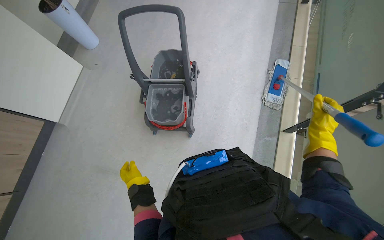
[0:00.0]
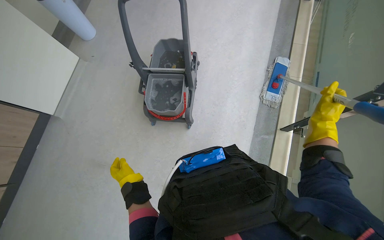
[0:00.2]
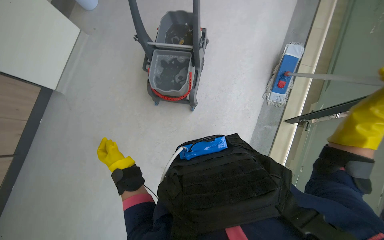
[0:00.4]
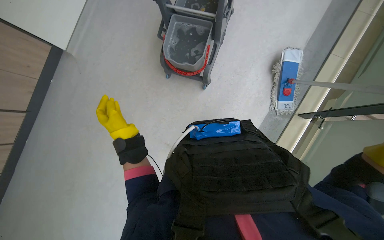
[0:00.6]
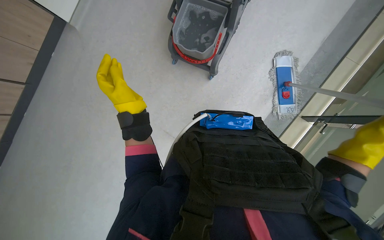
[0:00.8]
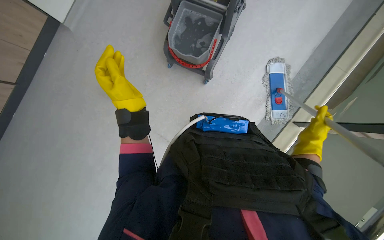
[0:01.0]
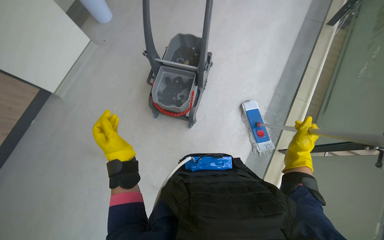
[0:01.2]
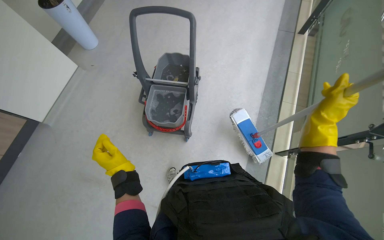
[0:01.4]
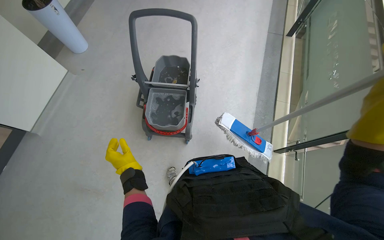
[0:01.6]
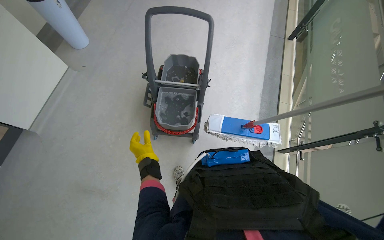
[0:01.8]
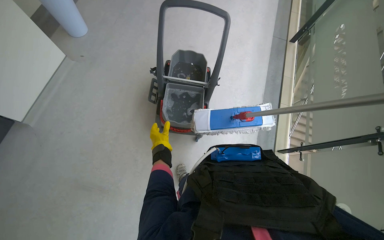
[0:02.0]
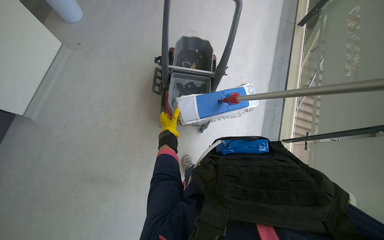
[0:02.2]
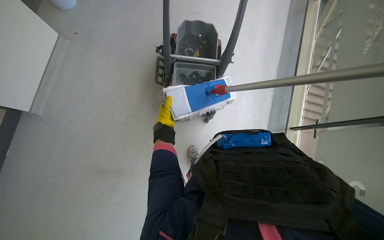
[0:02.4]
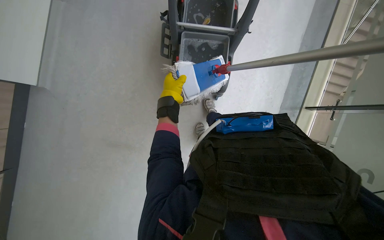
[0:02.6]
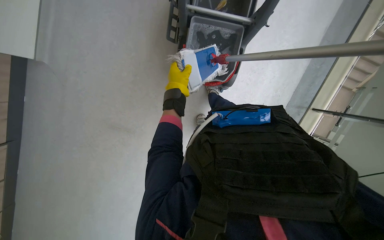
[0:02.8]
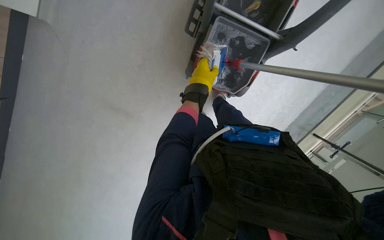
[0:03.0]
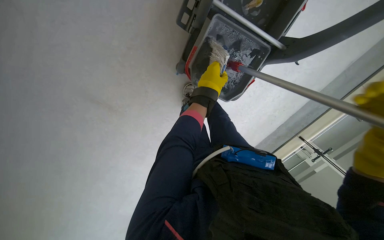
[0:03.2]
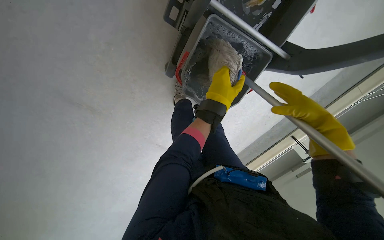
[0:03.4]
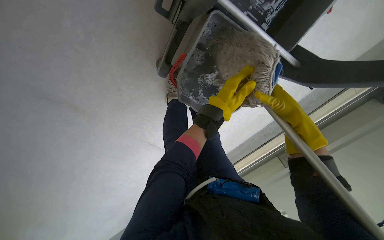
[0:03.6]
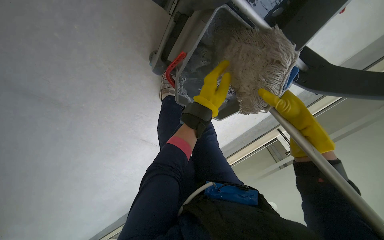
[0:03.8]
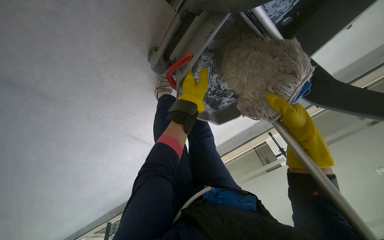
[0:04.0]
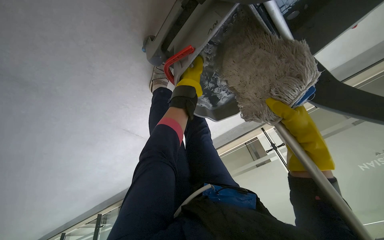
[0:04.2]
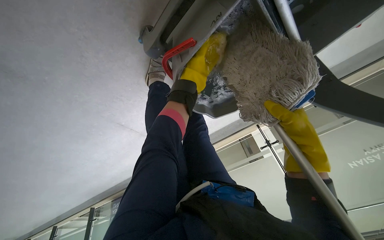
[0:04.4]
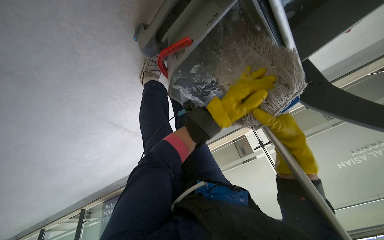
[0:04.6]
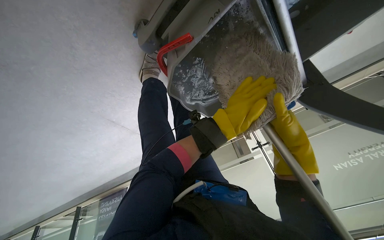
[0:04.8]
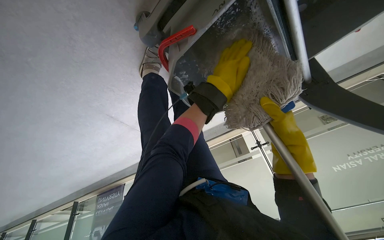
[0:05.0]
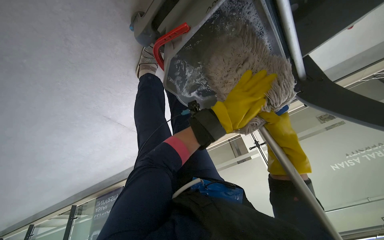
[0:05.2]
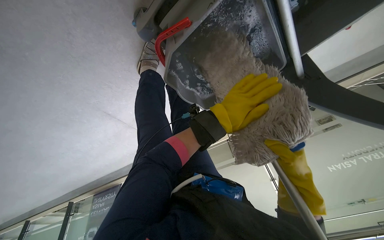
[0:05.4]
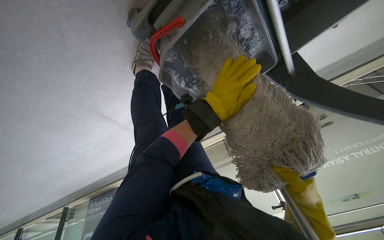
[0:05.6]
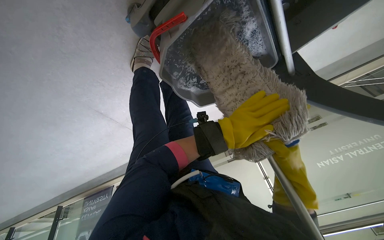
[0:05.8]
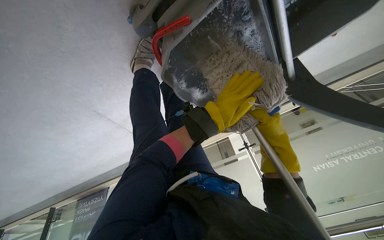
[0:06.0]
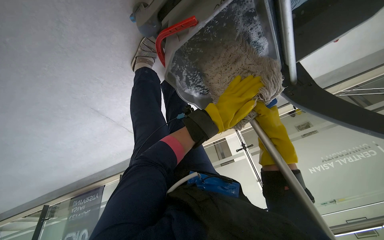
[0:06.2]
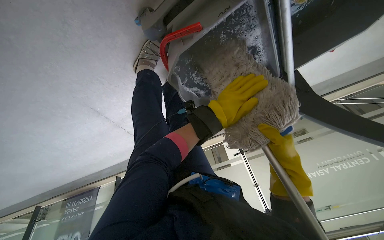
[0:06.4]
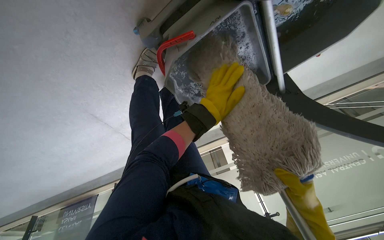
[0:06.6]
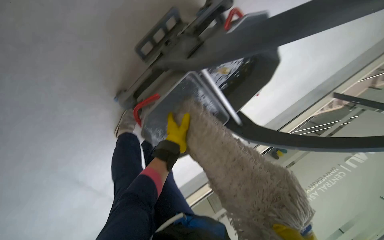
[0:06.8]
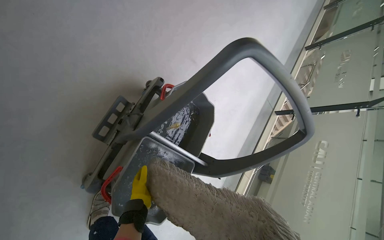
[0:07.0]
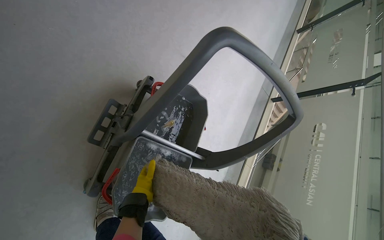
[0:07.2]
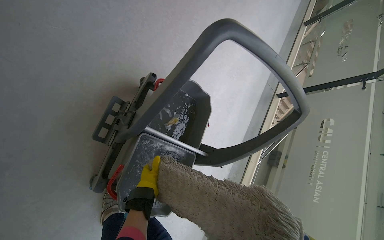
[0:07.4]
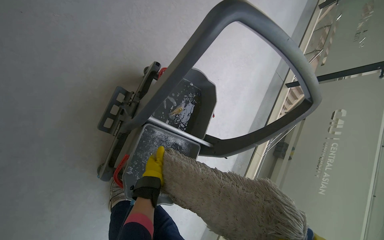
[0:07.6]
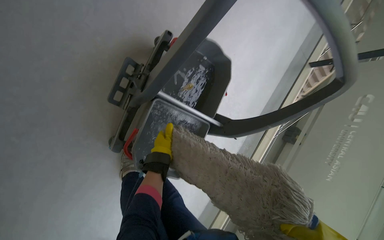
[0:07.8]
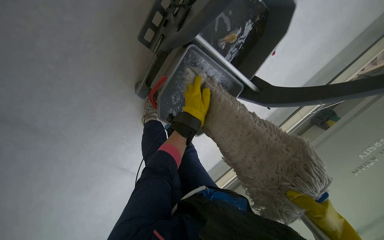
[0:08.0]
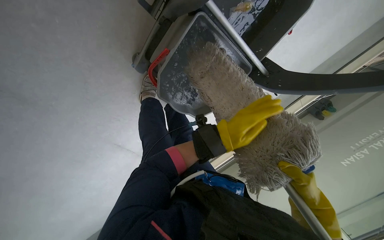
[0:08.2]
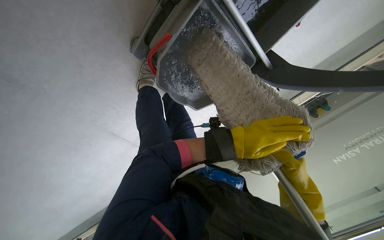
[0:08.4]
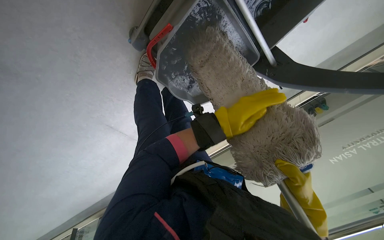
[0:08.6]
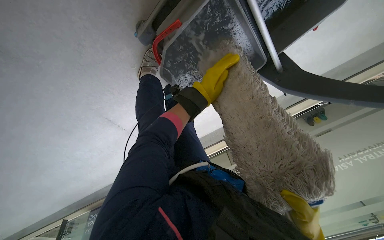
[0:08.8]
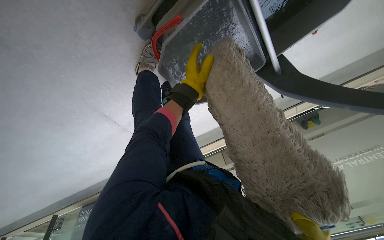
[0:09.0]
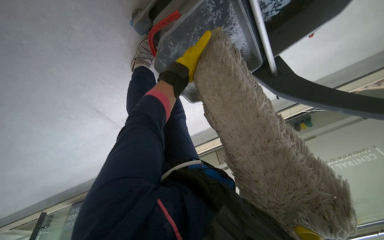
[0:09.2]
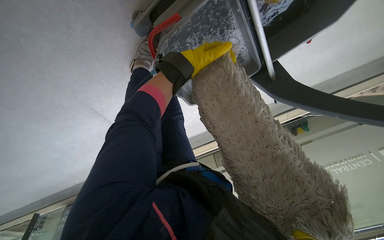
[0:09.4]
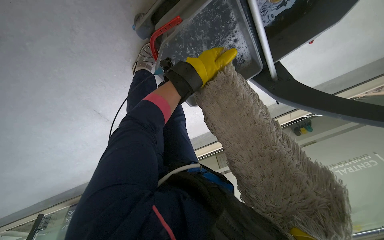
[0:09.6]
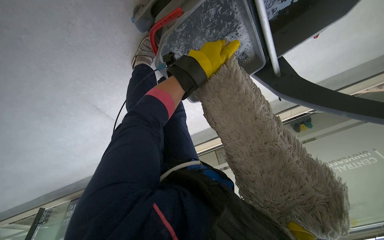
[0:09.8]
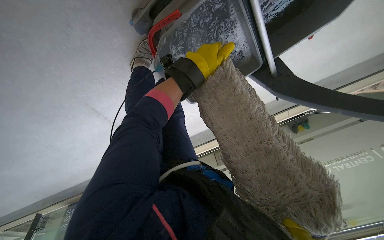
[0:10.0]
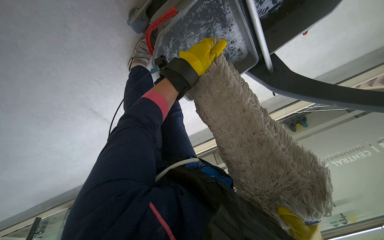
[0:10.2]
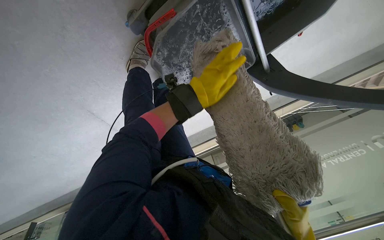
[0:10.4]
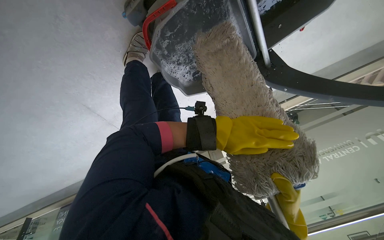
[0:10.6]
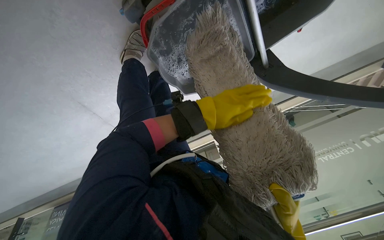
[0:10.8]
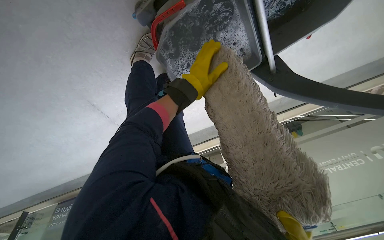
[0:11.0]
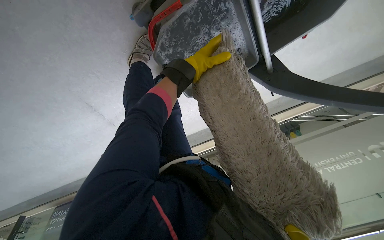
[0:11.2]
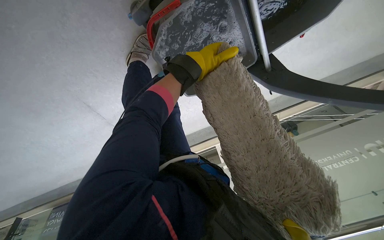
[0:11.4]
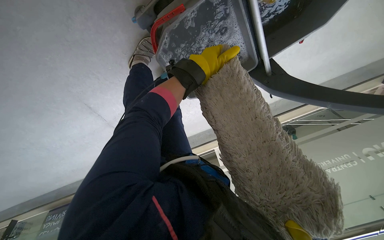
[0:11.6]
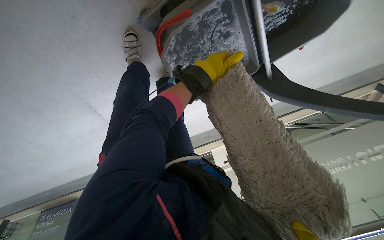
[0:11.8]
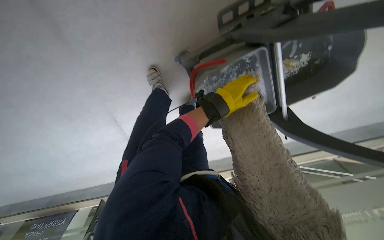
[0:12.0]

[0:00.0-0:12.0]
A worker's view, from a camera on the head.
Job: mopping floor.
The whole recording: Mopping hallway floor. The worker mops the hallway floor, periodically wringing the mop in the bucket.
0:01.6 to 0:03.0: The wearer looks roughly 25 degrees further downward. The left hand travels up the picture by about 10 cm.
0:03.0 to 0:04.4: The camera travels roughly 50 cm. The camera sweeps to the right, by about 20 degrees. The view tilts approximately 20 degrees downward.
0:04.4 to 0:06.0: The right hand moves farther from the camera, approximately 10 cm, and goes down the picture and returns, roughly 20 cm each way. Meanwhile the left hand swings up and down the picture, some 20 cm each way, with 2 reversals.
0:06.0 to 0:07.6: The wearer looks some 35 degrees further to the right. The camera pitches upward, by roughly 35 degrees.
0:07.6 to 0:09.0: The view tips downward by approximately 40 degrees. The scene rotates clockwise by approximately 25 degrees.
0:09.0 to 0:10.4: The left hand travels nearer to the camera and back again, about 15 cm each way.
0:10.4 to 0:12.0: The left hand moves up and down the picture over about 20 cm, changing direction 2 times.

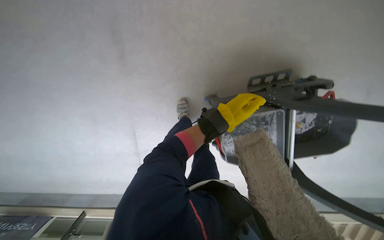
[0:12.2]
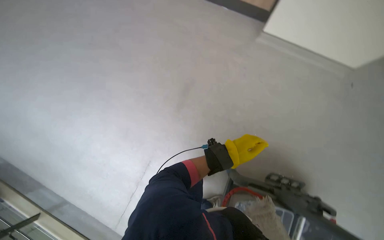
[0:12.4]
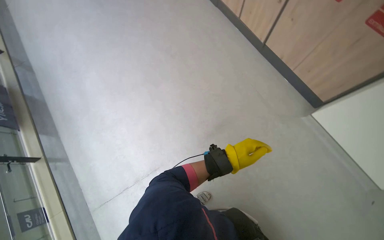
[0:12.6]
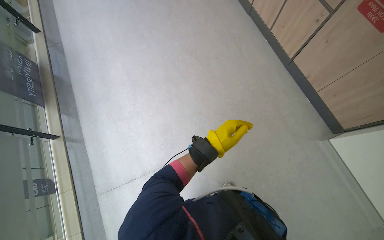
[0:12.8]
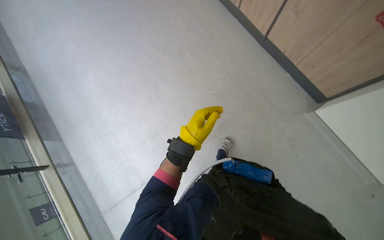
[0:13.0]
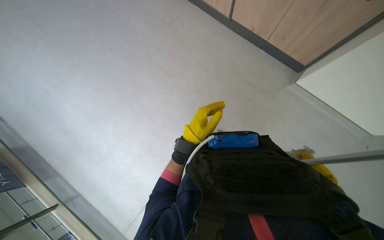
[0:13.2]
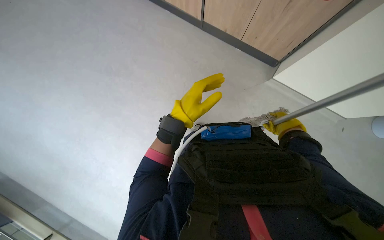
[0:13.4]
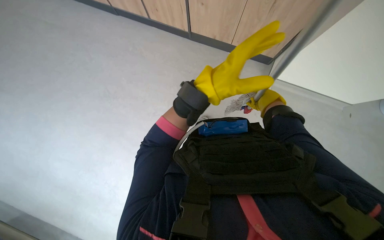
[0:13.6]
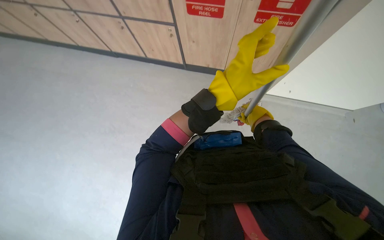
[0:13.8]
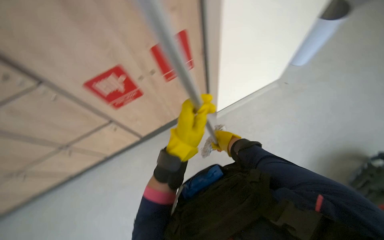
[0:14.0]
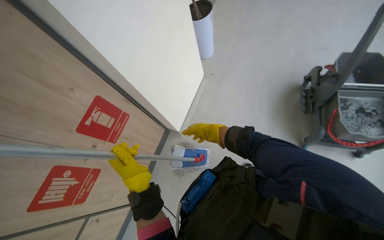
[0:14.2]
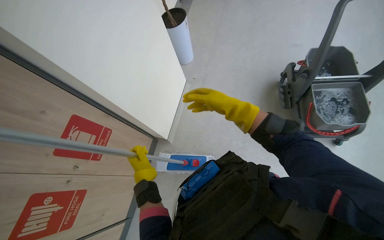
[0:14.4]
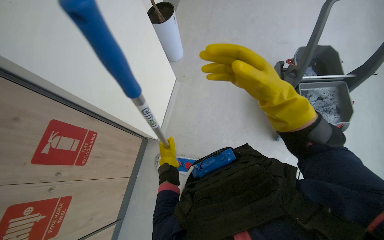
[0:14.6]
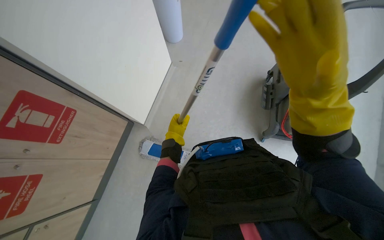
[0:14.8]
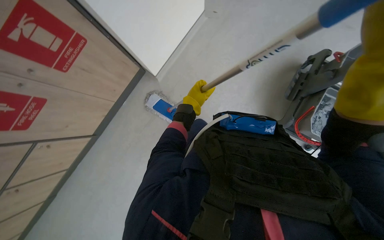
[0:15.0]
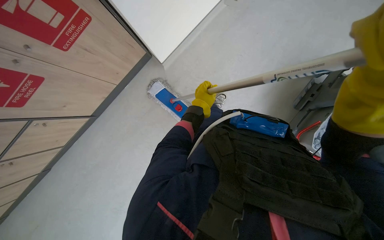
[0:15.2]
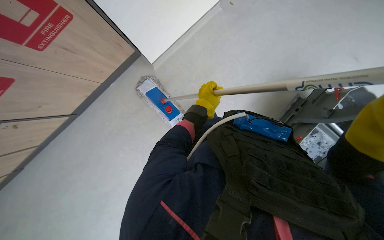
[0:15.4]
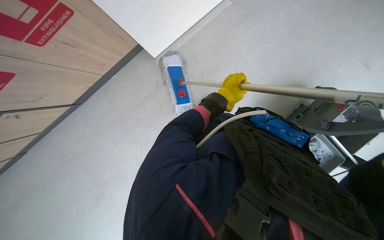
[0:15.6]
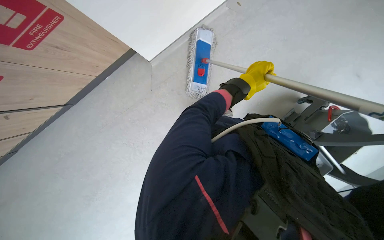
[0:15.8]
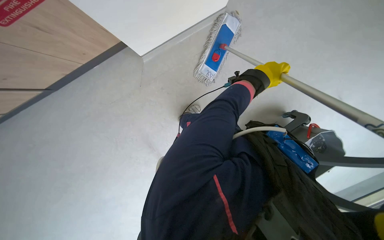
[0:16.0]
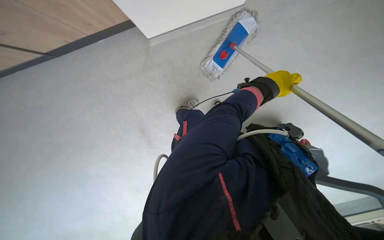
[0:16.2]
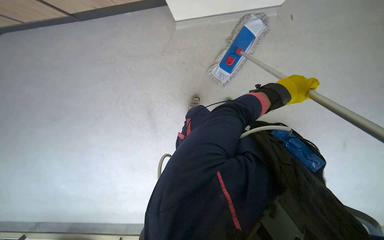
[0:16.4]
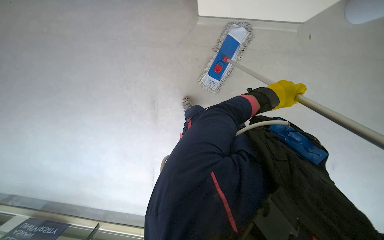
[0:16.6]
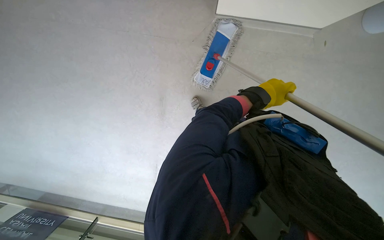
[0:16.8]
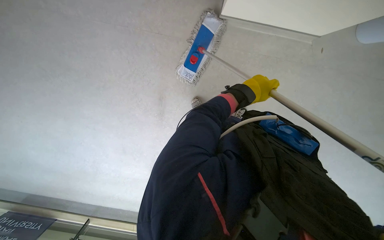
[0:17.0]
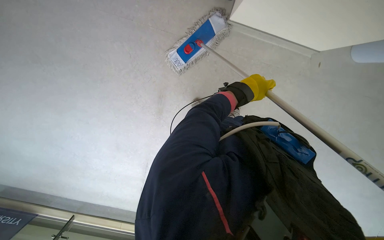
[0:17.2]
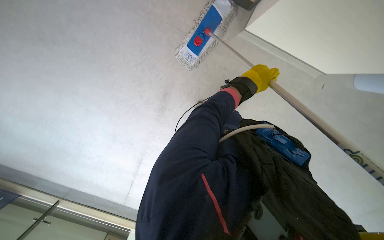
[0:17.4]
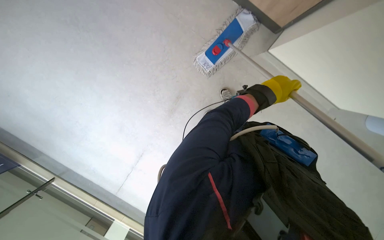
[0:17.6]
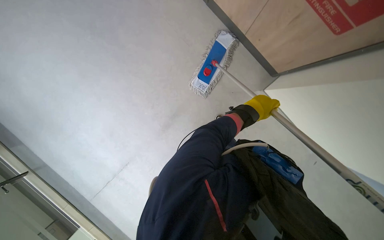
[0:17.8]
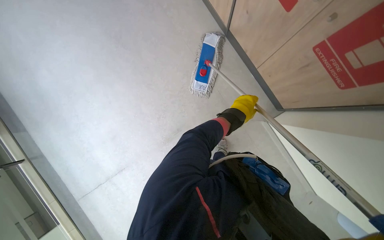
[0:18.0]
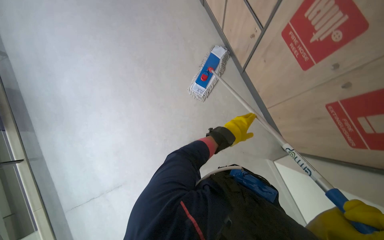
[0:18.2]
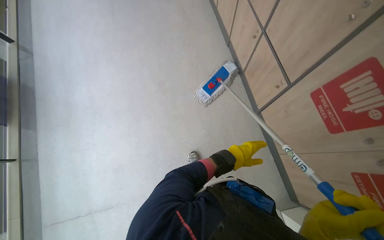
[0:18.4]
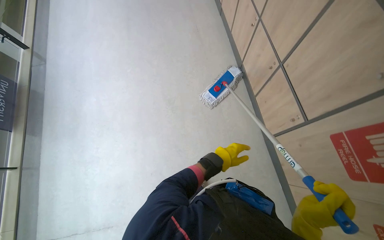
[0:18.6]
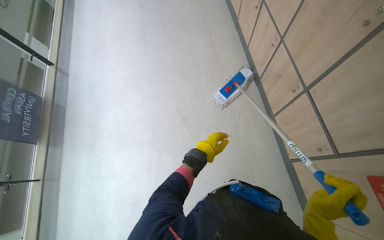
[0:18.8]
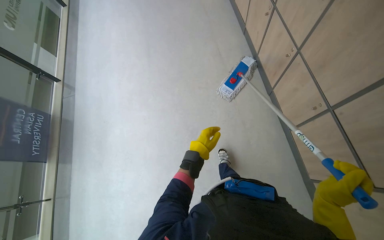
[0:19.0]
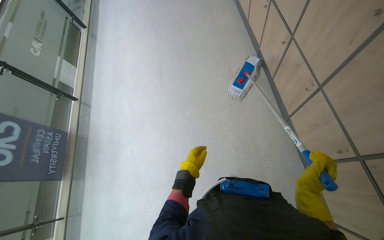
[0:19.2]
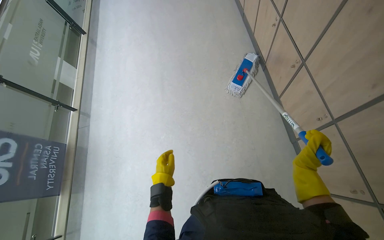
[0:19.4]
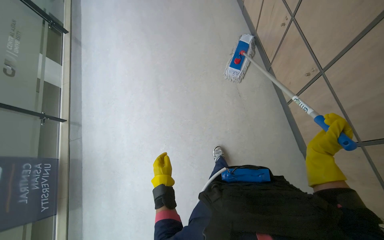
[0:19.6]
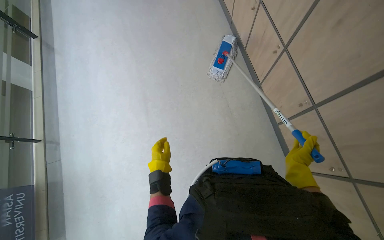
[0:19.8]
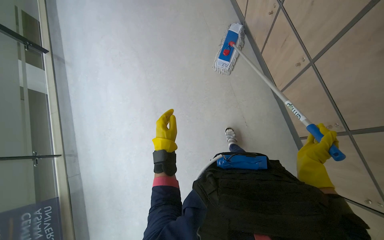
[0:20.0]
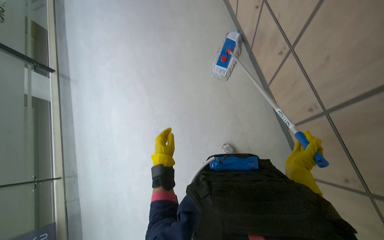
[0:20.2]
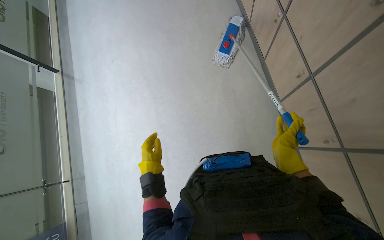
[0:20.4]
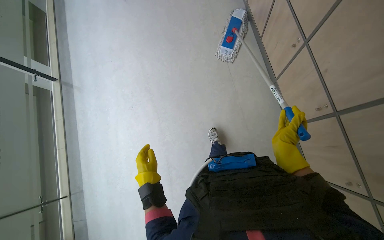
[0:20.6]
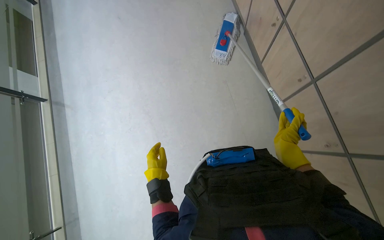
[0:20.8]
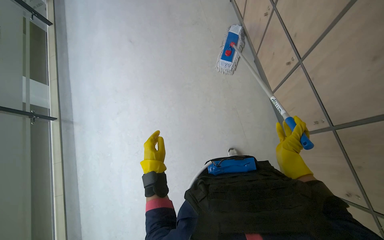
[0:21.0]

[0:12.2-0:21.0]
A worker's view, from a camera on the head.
Job: mopping floor.
The whole recording: Mopping hallway floor. The worker mops the hallway floor, periodically wringing the mop in the bucket.
0:13.6 to 0:15.2: The wearer looks roughly 65 degrees further to the right. The view tilts approximately 15 degrees upward.
0:15.2 to 0:16.6: The scene rotates clockwise by about 25 degrees. The left hand travels to the right by roughly 40 cm.
0:18.0 to 0:19.6: The camera is carried some 1.5 m.
0:19.6 to 0:21.0: The head travels some 80 cm.
